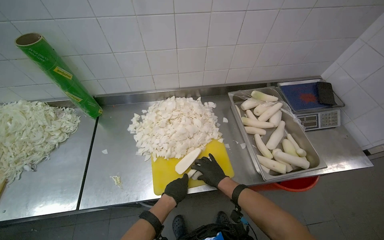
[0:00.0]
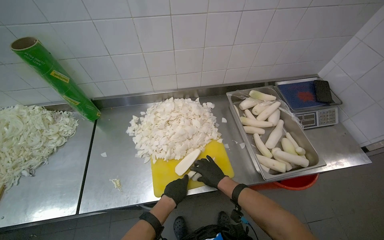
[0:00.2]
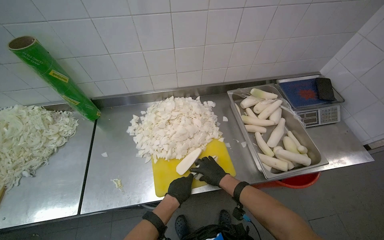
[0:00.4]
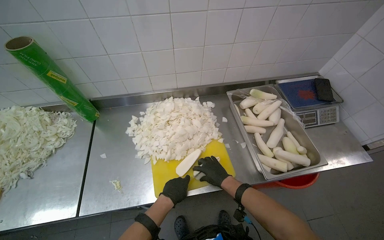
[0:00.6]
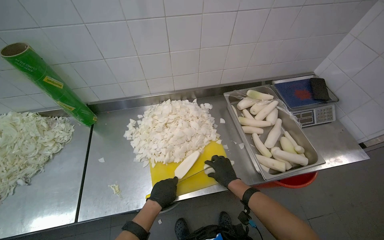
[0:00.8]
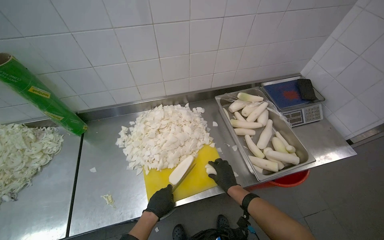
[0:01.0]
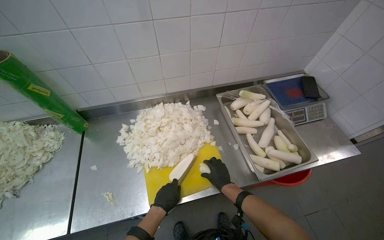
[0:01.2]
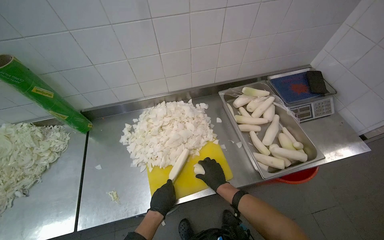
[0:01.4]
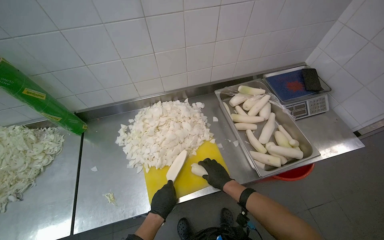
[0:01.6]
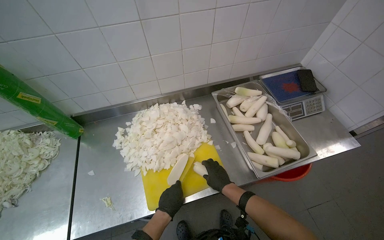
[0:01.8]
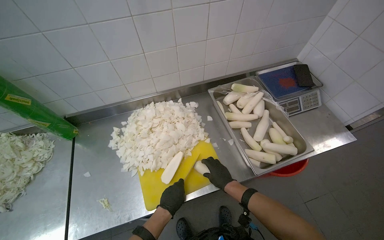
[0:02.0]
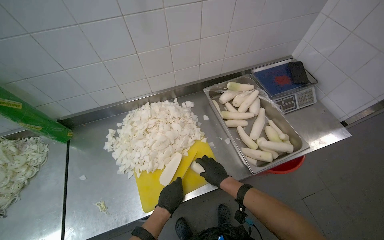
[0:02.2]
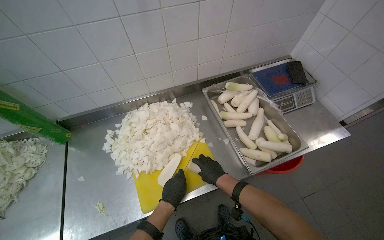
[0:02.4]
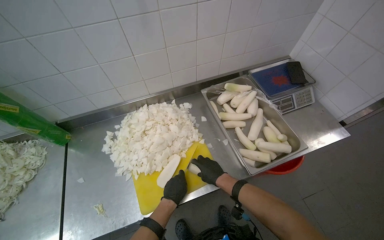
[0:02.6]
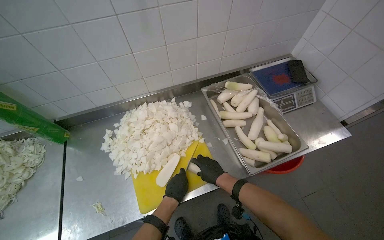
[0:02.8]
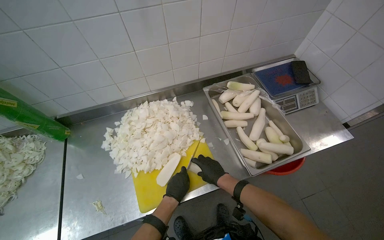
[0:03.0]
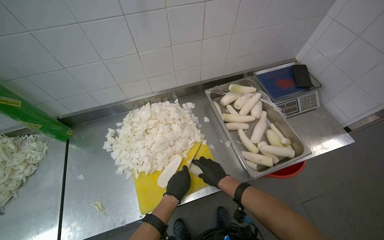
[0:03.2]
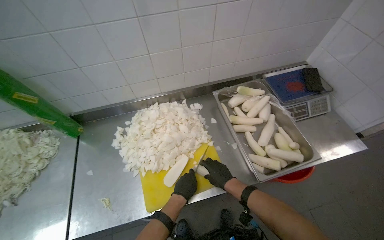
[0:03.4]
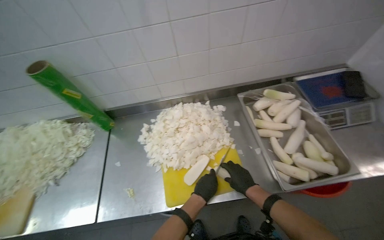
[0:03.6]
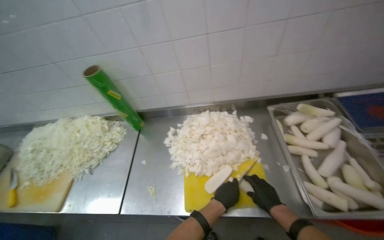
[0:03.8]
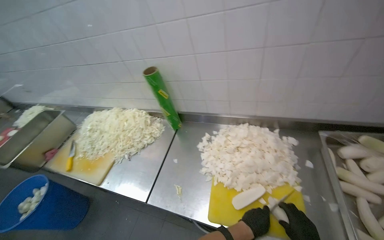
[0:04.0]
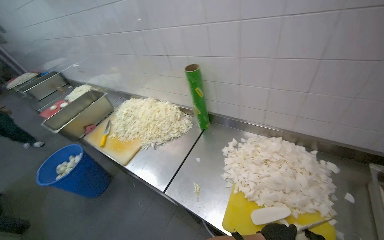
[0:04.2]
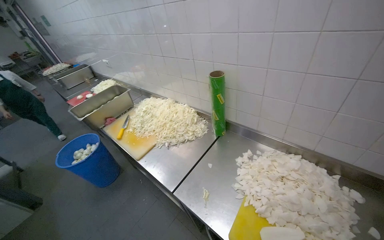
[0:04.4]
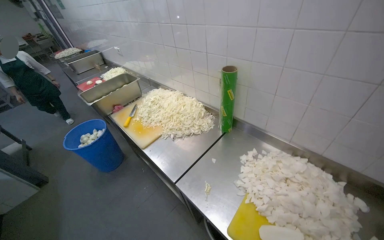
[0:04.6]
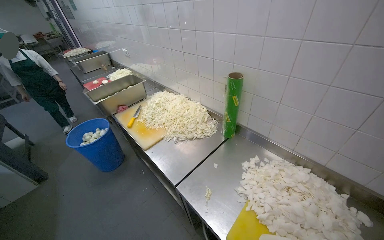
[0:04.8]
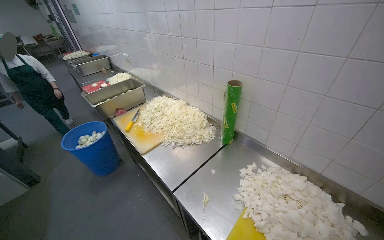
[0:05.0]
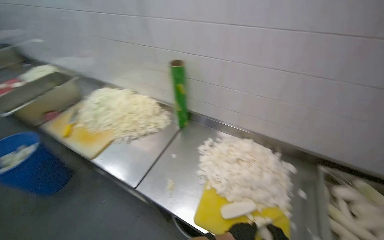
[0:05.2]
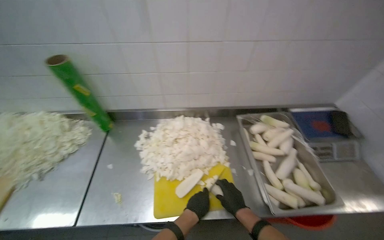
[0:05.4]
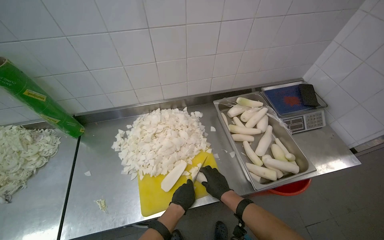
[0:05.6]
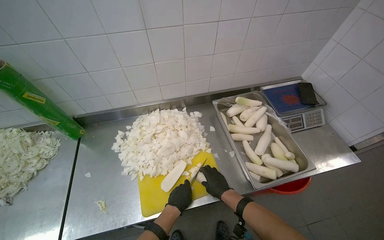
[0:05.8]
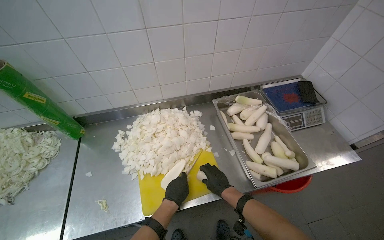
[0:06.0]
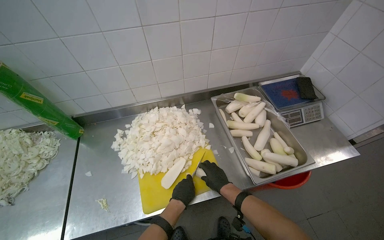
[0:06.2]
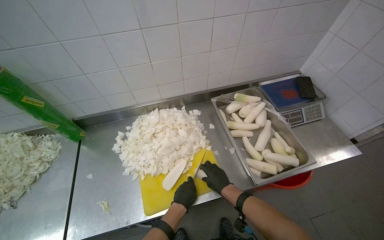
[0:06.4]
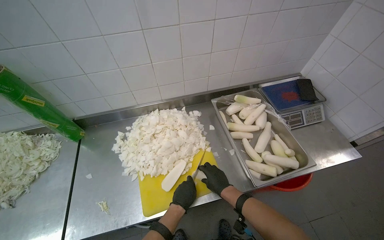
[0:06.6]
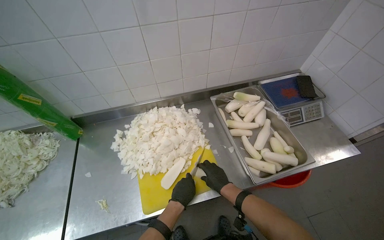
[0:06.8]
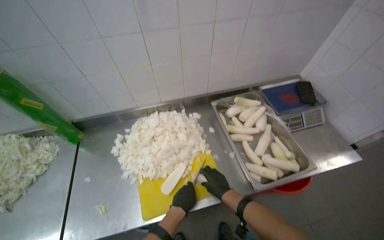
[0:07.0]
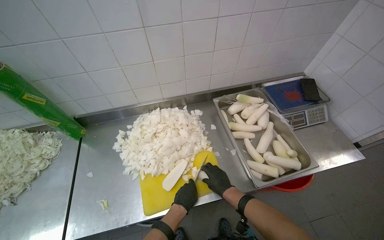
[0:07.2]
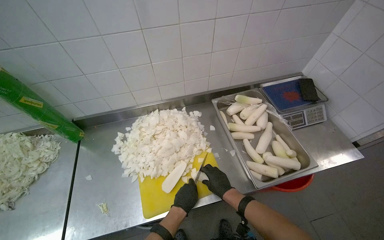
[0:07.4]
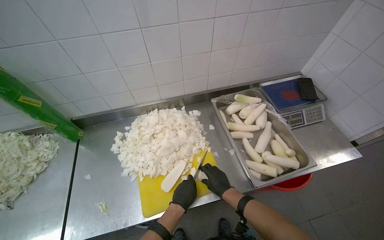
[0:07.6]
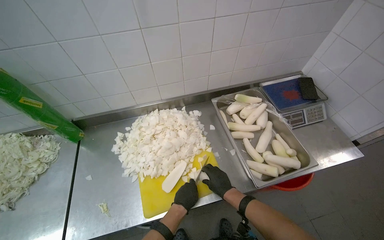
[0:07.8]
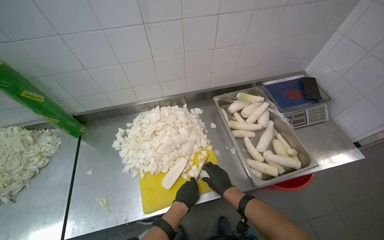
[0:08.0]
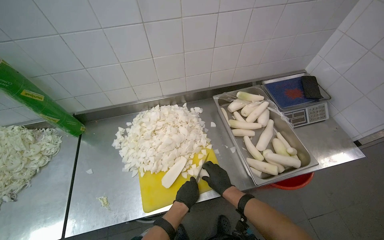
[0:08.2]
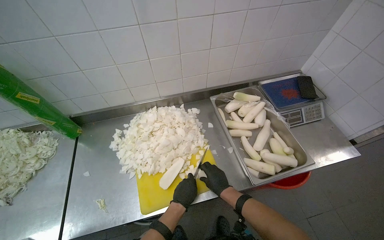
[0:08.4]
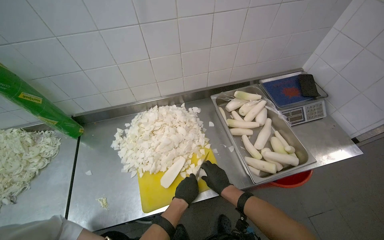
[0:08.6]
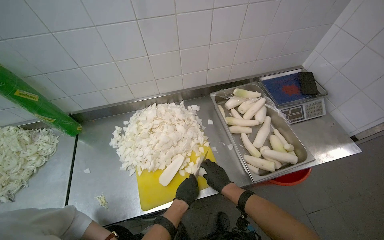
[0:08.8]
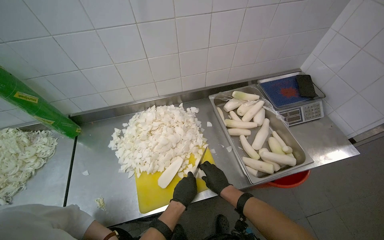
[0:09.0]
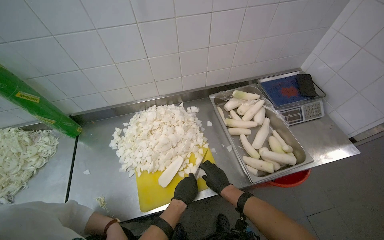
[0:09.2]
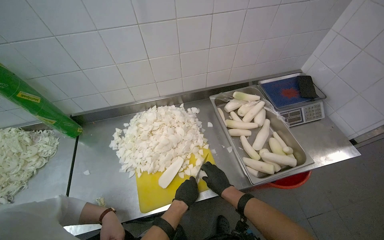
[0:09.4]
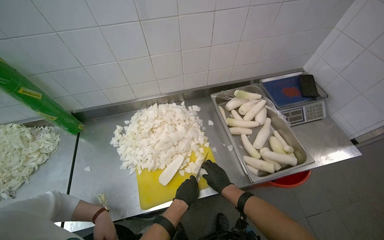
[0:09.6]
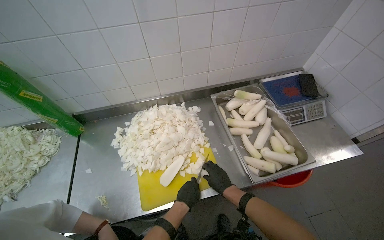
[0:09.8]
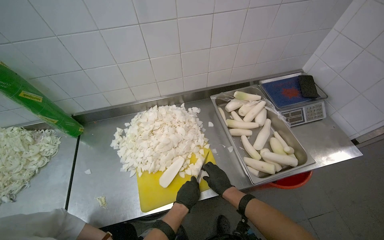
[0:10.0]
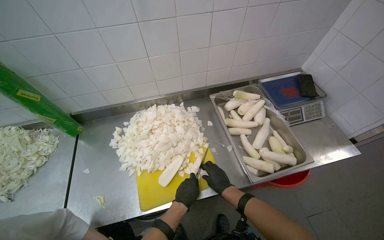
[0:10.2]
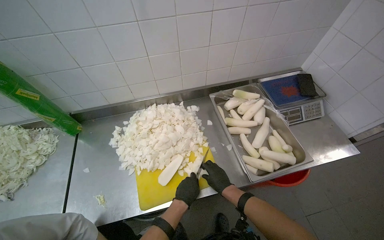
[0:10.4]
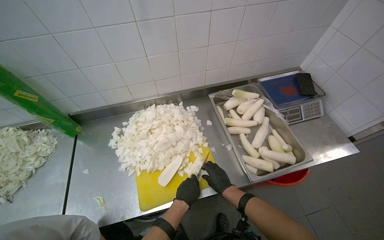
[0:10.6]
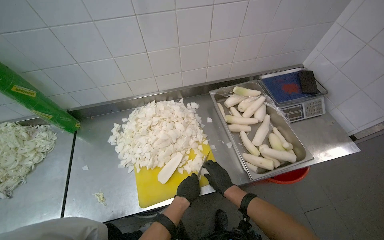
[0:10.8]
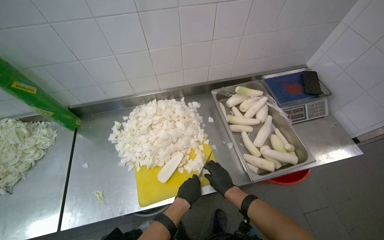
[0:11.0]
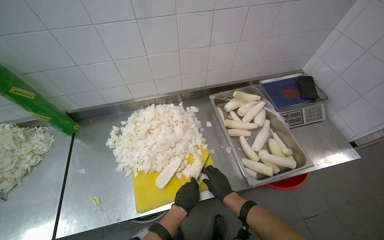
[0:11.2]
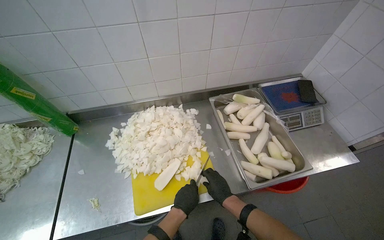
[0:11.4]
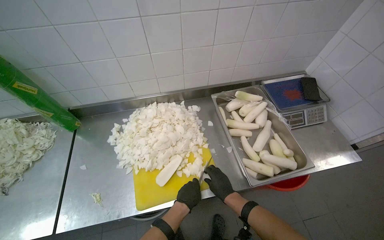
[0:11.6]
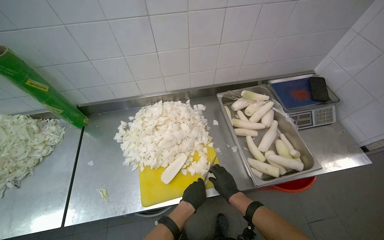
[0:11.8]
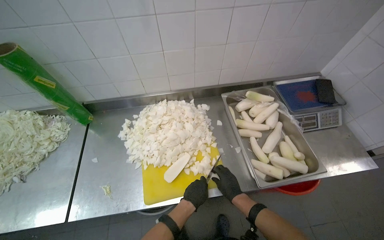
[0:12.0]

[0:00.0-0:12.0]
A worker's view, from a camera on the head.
Job: preparing food.
The whole recording: Chopping white radishes. The worker chops white radishes into small pieces on a yellow cutting board.
0:00.0 to 0:01.6: The hands stay close to where they were, moving slightly.
0:01.6 to 0:03.0: The left hand goes approximately 10 cm to the right.
0:03.0 to 0:04.4: The head turns to the left by roughly 60 degrees.
0:04.4 to 0:06.0: The head rotates approximately 55 degrees to the right. The view tips downward by about 15 degrees.
0:06.0 to 0:12.0: The hands stay close to where they were, moving slightly.

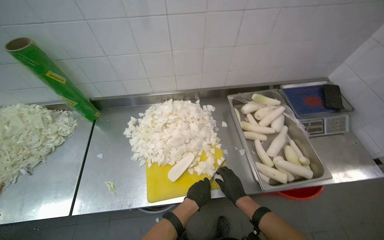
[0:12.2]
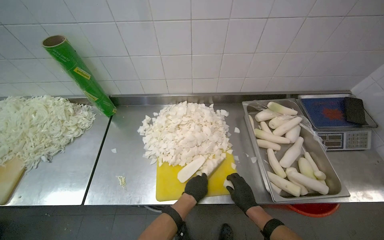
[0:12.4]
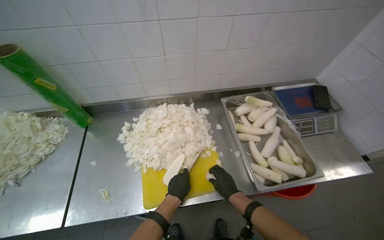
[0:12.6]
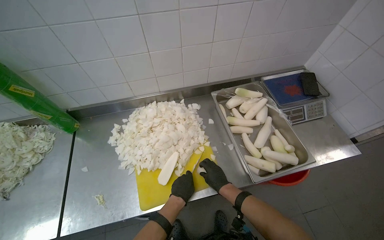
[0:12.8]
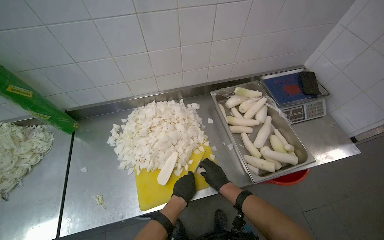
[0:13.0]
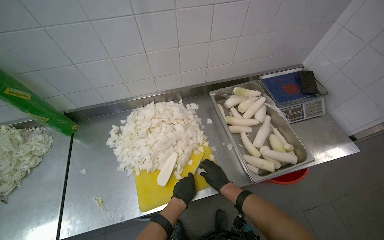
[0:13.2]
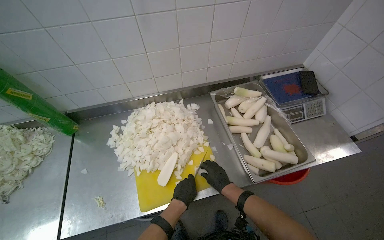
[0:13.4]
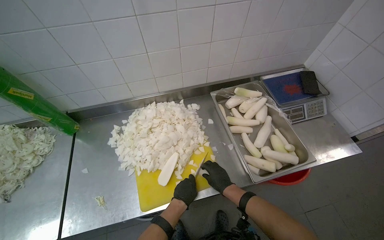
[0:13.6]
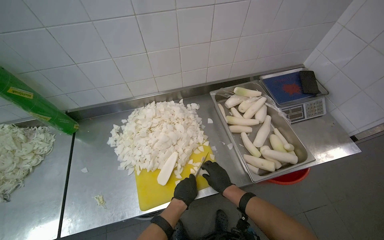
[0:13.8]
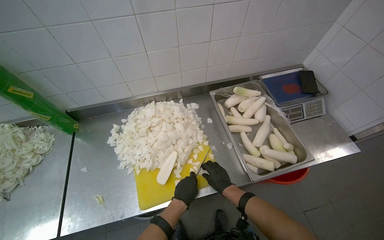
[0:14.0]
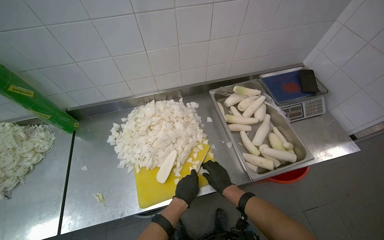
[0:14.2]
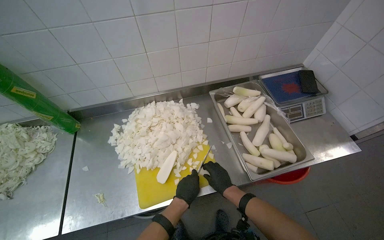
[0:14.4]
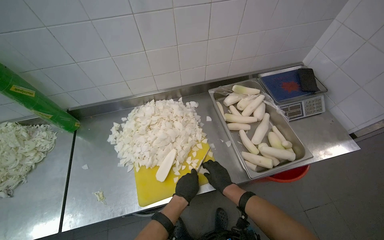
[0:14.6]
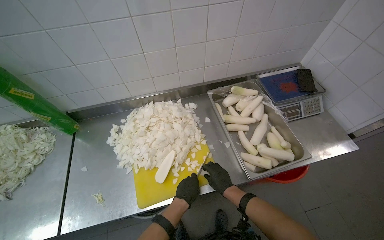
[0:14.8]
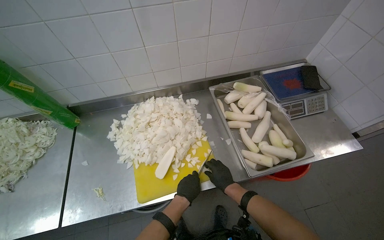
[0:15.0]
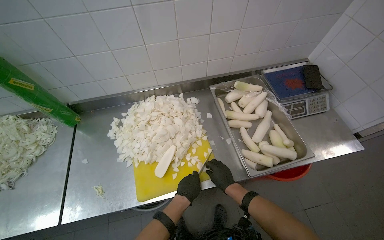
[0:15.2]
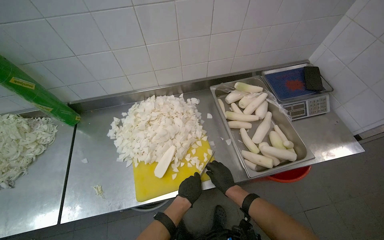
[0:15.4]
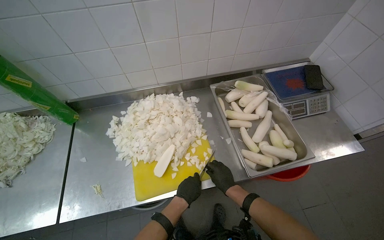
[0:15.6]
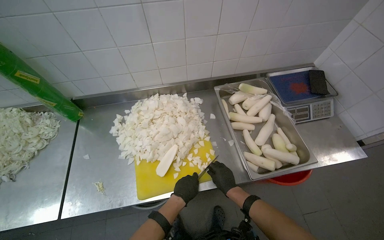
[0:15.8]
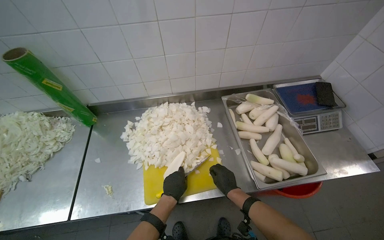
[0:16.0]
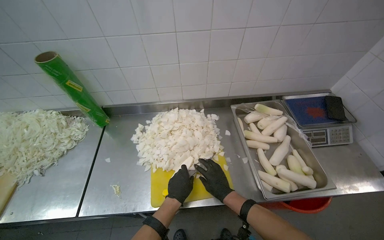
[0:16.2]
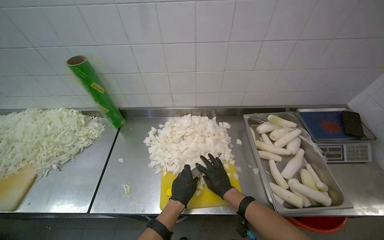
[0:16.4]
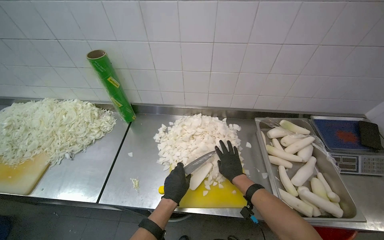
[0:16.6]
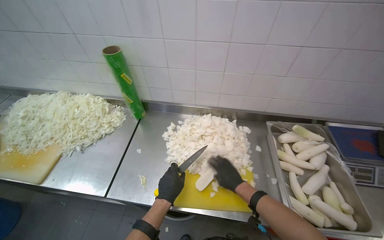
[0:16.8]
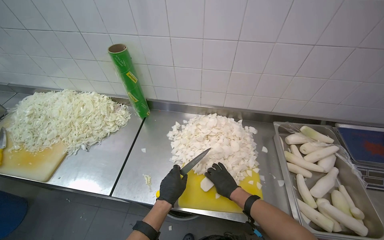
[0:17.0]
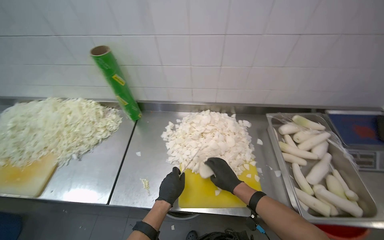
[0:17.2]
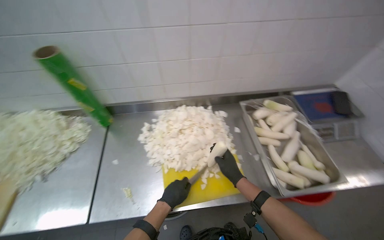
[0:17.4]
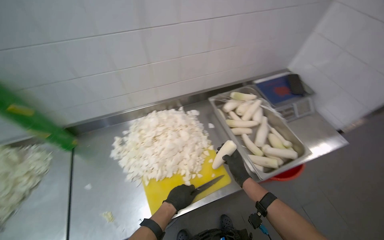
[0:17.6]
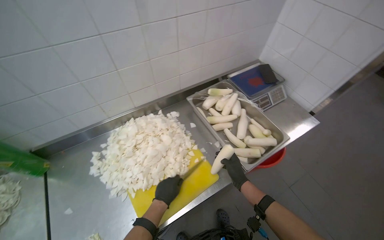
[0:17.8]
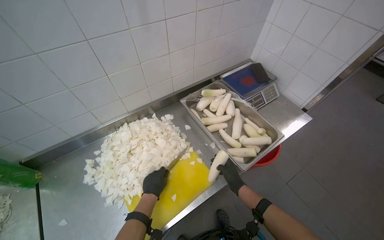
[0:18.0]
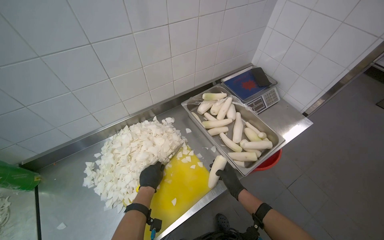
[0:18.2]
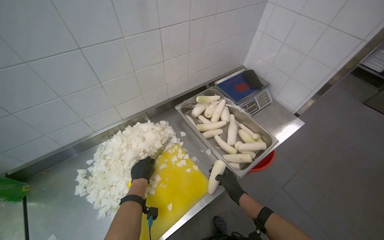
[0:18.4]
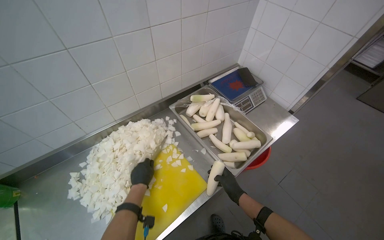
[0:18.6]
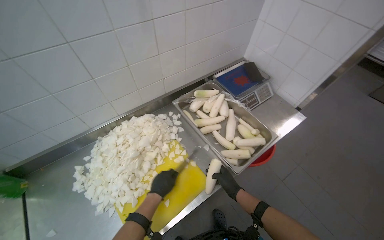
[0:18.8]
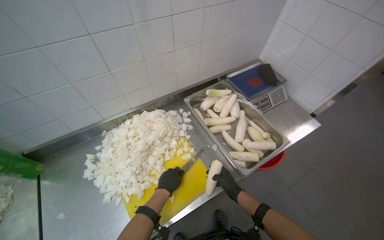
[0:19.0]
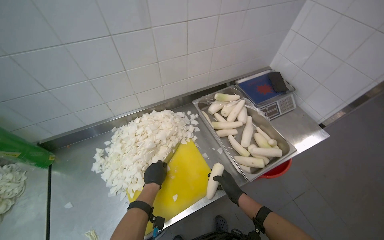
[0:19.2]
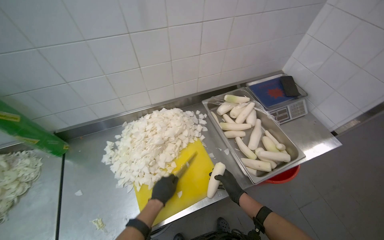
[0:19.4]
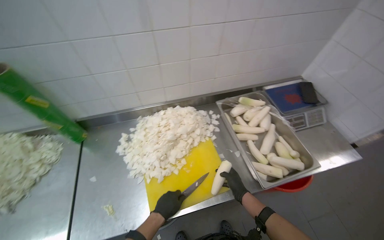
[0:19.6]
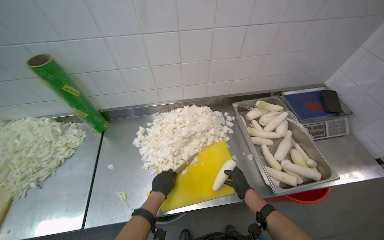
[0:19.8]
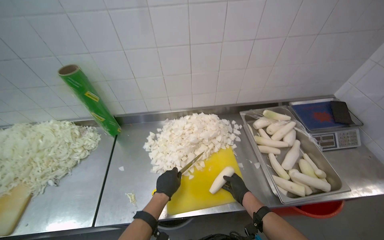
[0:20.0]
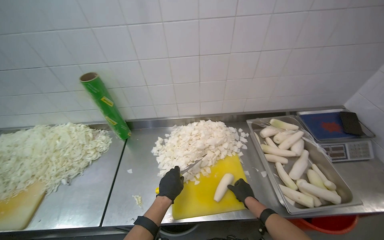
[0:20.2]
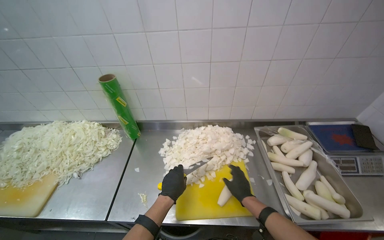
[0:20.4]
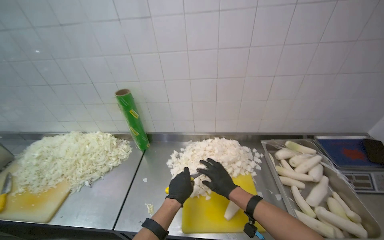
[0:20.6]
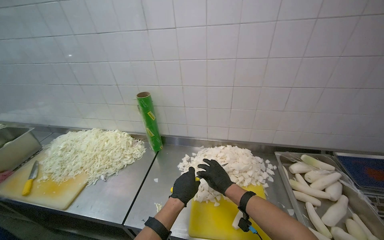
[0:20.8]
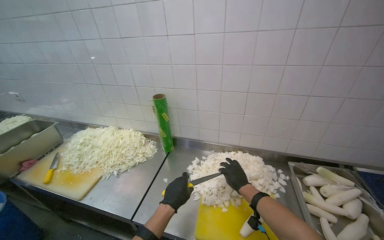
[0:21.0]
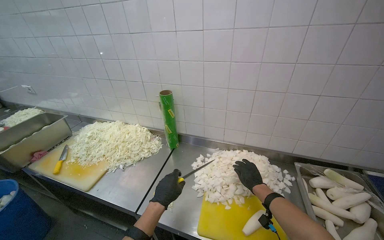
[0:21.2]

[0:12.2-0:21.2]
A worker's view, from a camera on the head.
Job: preparing food.
The whole recording: Chopping white radishes. The worker chops white radishes into small pieces on a yellow cutting board.
0:12.2 to 0:15.2: The hands make small movements and keep their place.
0:16.6 to 0:18.2: The wearer's head swings approximately 35 degrees to the right.
0:18.2 to 0:19.8: The head turns to the left by about 25 degrees.
0:19.8 to 0:21.2: The head turns to the left by approximately 30 degrees. The camera pitches upward, by approximately 20 degrees. The right hand travels to the left and back again, approximately 20 cm each way.
